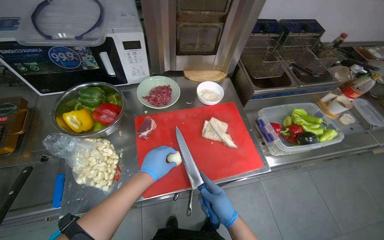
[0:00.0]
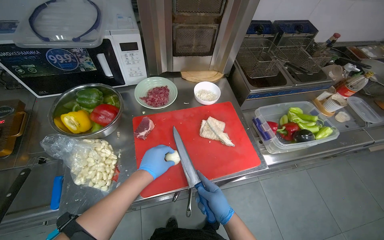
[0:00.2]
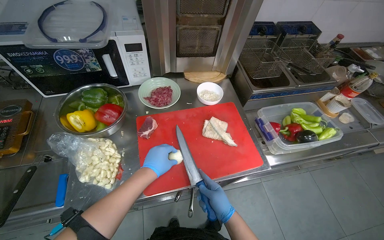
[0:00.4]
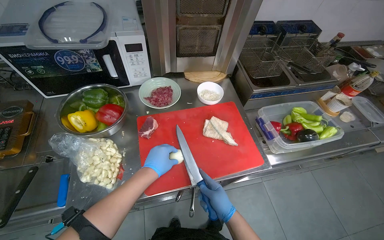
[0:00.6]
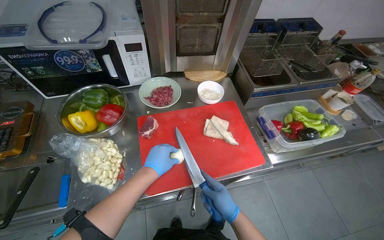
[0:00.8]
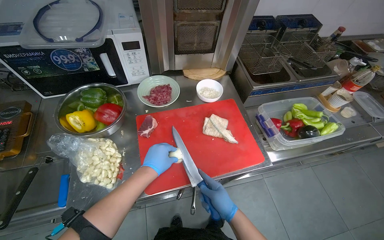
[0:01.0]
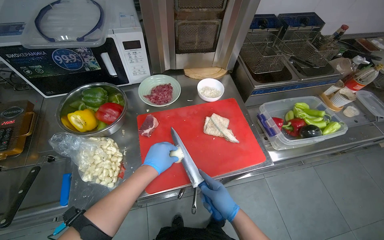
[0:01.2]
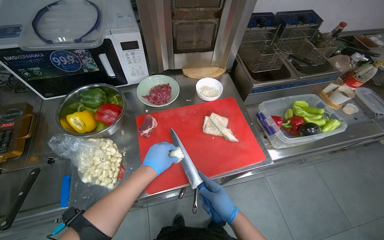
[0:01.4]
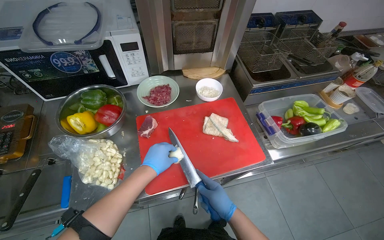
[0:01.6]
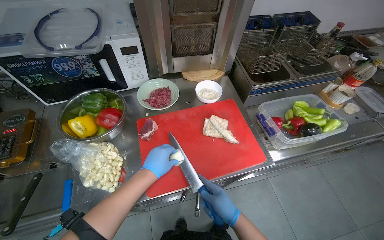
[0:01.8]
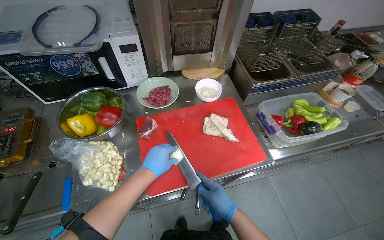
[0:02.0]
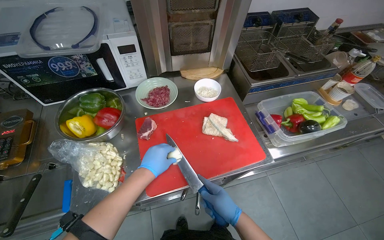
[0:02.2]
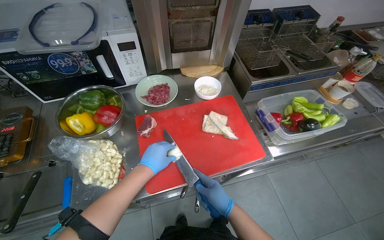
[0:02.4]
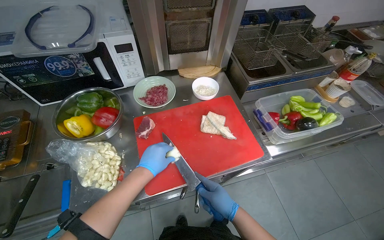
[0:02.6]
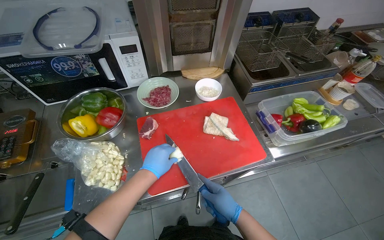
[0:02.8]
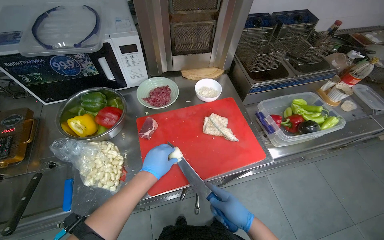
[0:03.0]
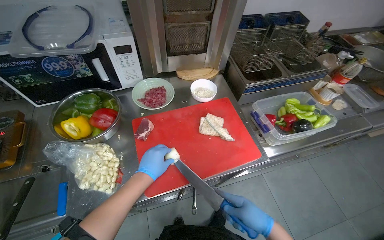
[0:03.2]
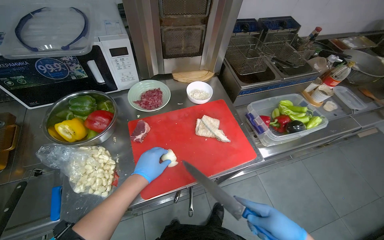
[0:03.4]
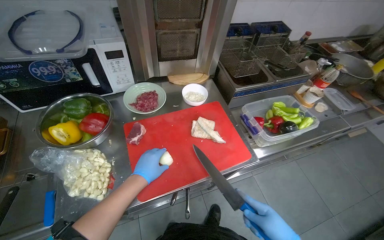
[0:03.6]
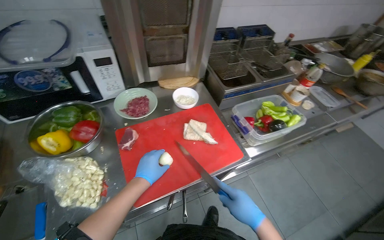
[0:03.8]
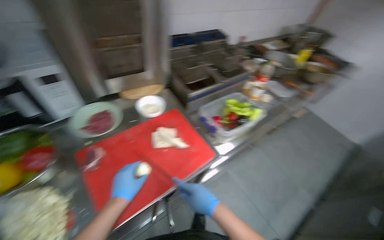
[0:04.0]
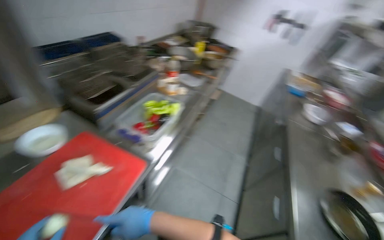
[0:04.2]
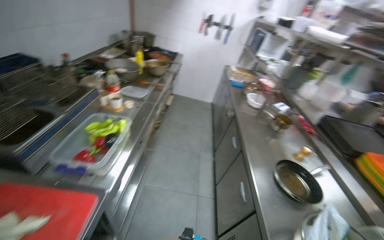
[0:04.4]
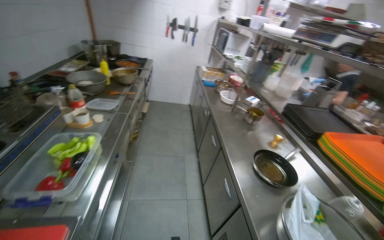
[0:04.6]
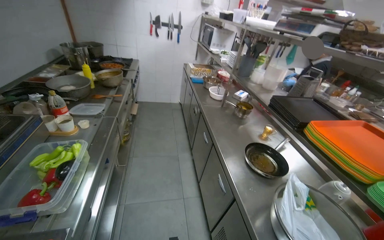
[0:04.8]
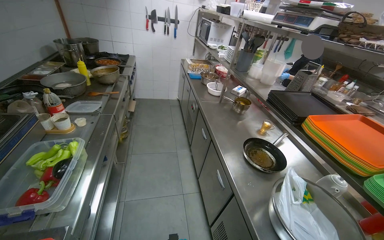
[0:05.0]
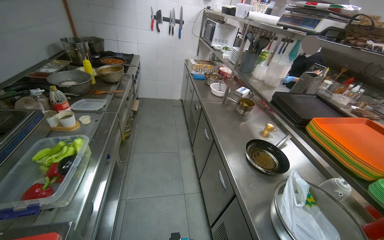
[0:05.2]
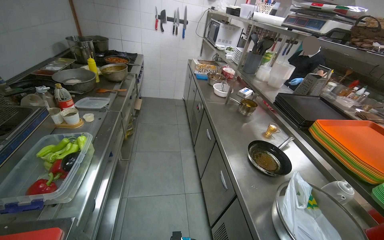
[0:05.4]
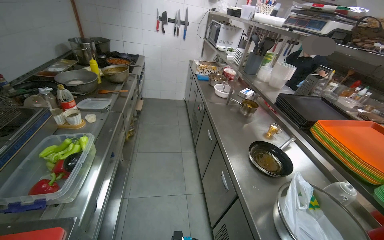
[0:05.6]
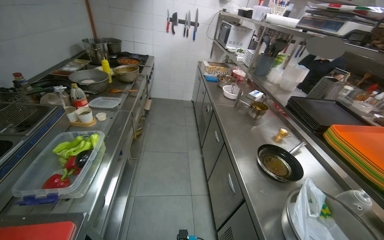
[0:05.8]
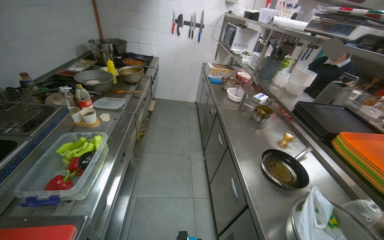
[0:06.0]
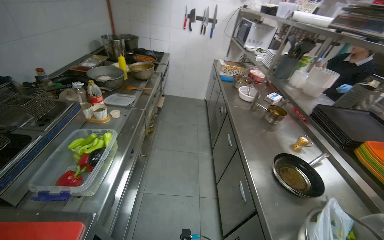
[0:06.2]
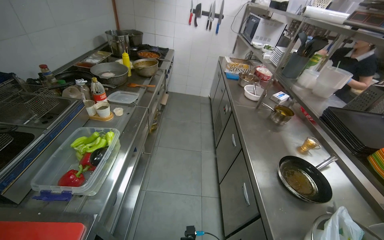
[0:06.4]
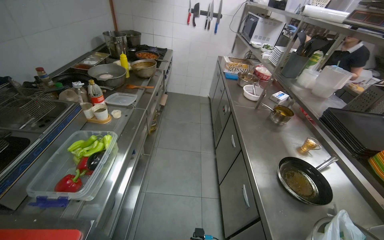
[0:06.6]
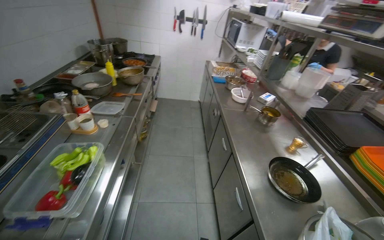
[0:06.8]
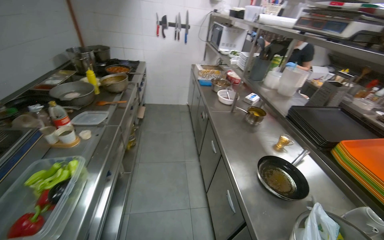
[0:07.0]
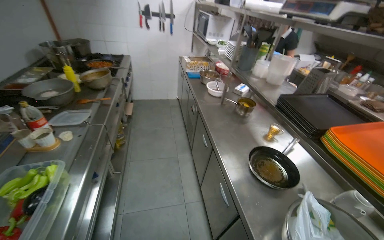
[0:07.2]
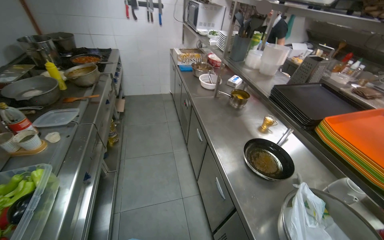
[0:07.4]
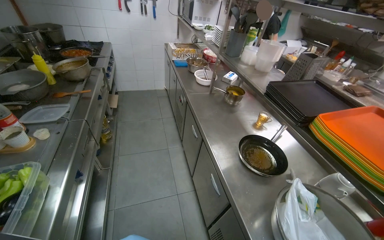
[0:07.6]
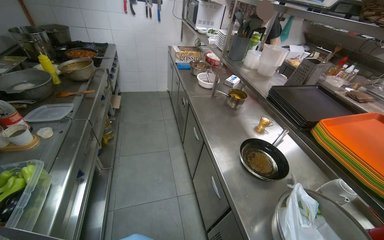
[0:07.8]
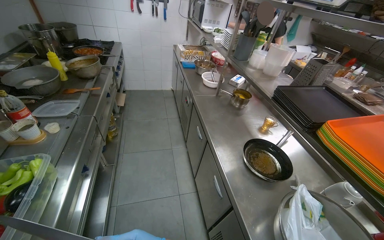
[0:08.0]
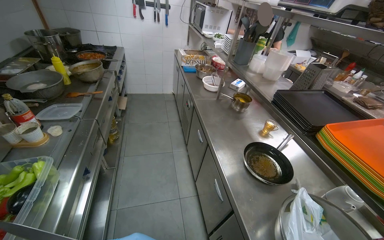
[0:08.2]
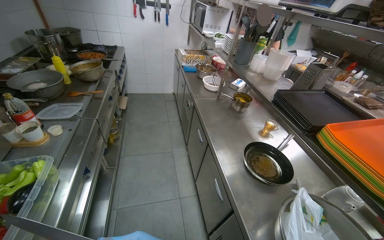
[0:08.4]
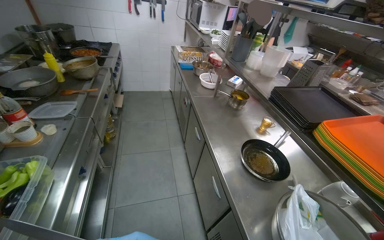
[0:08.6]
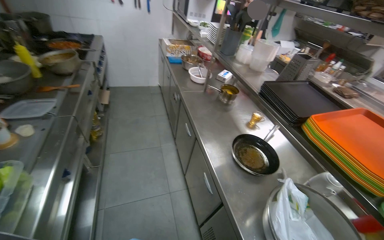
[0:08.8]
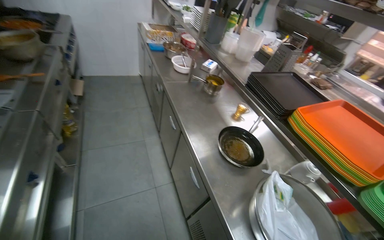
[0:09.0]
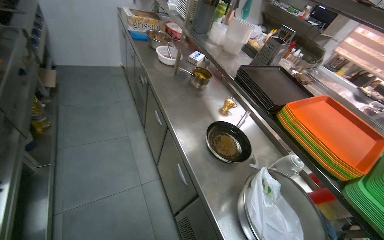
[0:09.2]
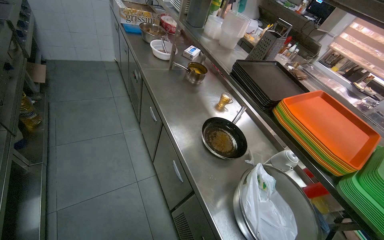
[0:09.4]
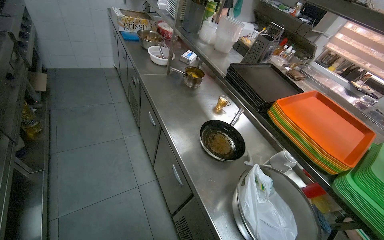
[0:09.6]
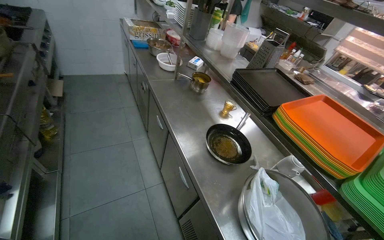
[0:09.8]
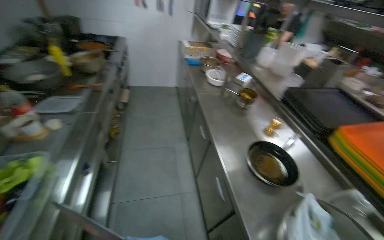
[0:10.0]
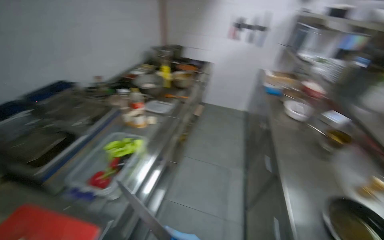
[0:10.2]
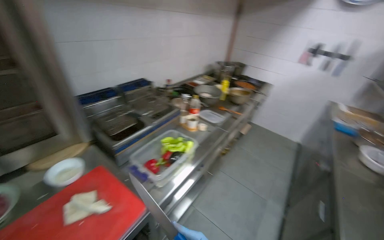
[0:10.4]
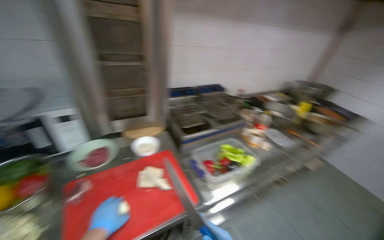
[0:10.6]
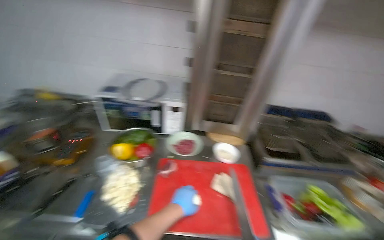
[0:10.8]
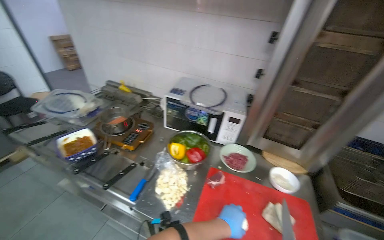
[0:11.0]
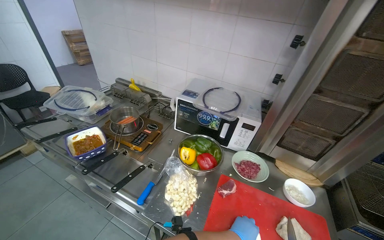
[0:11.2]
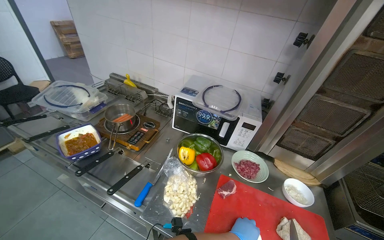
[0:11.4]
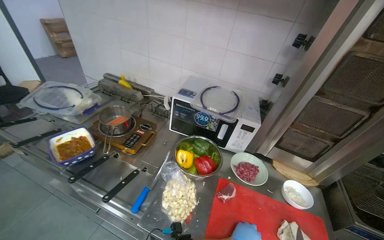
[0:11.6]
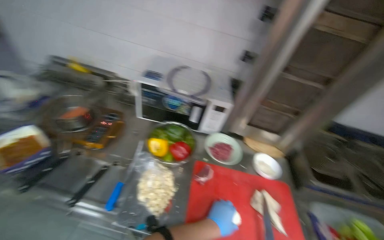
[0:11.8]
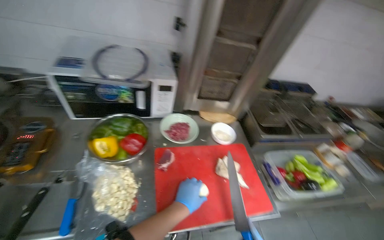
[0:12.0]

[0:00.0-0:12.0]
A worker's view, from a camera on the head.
Job: preparing food.
The whole recording: Chopping onions on cutting board. The worker chops onions on a red cutting board and performs other kitchen tasks in between.
0:00.0 to 0:03.0: The hands work in one place, with small movements.
0:03.0 to 0:04.4: The wearer's head swings some 70 degrees to the right.
0:09.0 to 0:10.4: The wearer's head swings roughly 60 degrees to the left. The camera pitches upward, by roughly 15 degrees.
0:10.4 to 0:12.0: The head travels roughly 50 cm. The head turns to the left by approximately 50 degrees.

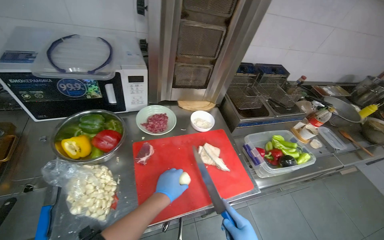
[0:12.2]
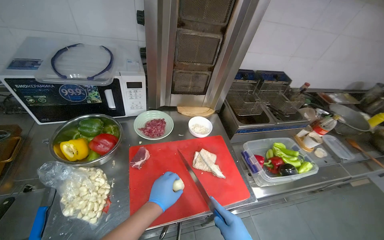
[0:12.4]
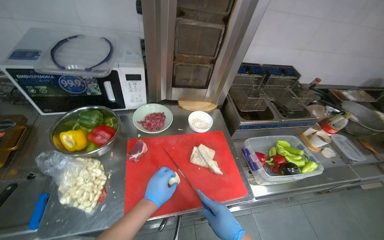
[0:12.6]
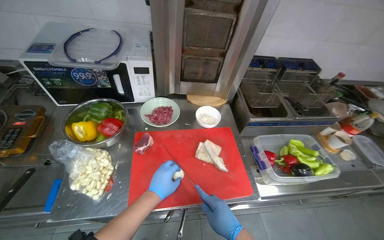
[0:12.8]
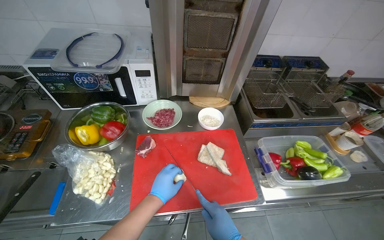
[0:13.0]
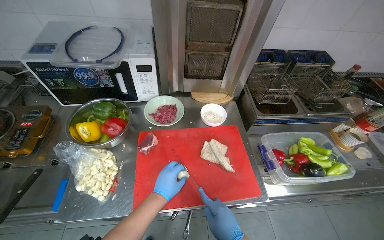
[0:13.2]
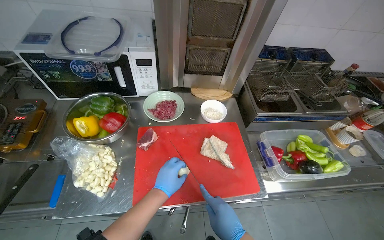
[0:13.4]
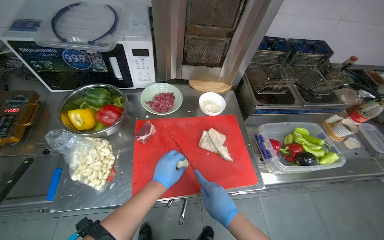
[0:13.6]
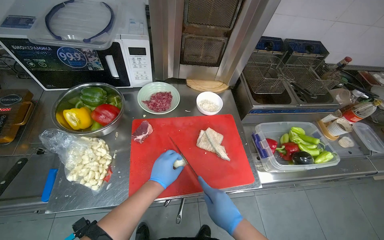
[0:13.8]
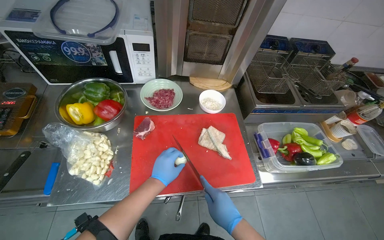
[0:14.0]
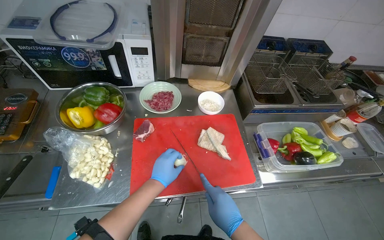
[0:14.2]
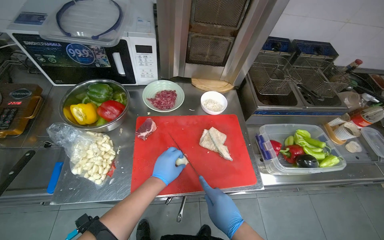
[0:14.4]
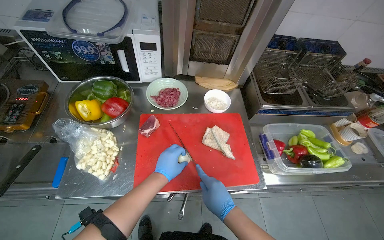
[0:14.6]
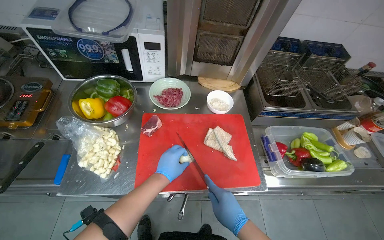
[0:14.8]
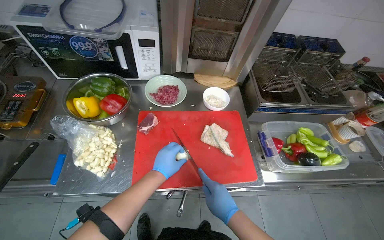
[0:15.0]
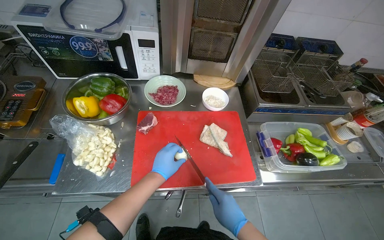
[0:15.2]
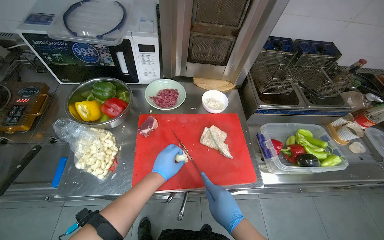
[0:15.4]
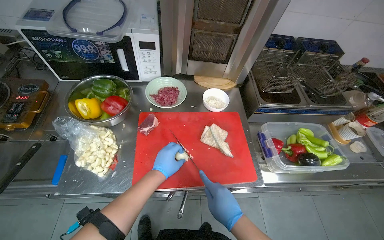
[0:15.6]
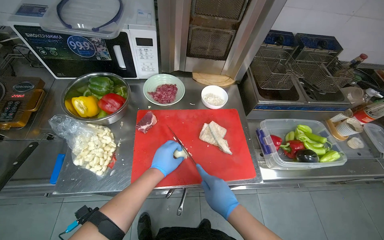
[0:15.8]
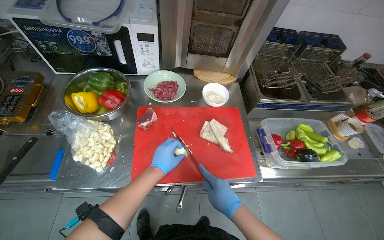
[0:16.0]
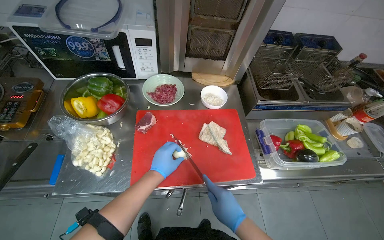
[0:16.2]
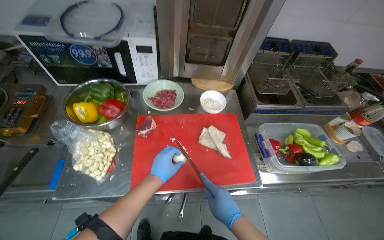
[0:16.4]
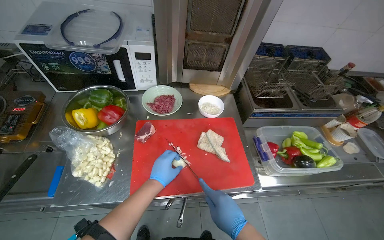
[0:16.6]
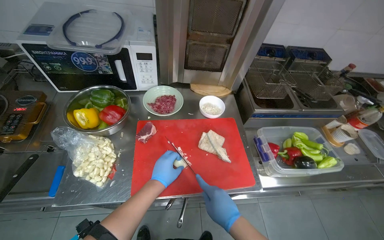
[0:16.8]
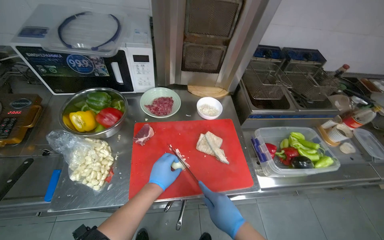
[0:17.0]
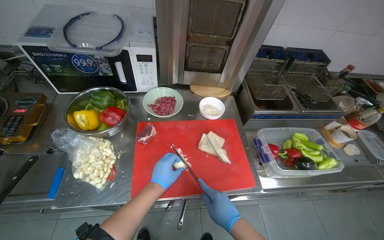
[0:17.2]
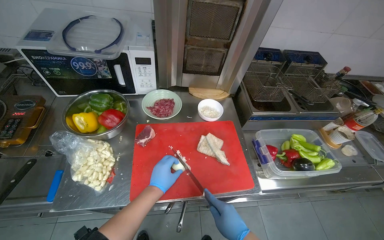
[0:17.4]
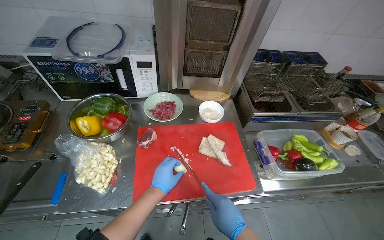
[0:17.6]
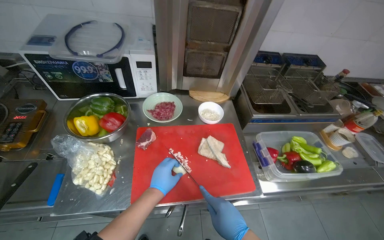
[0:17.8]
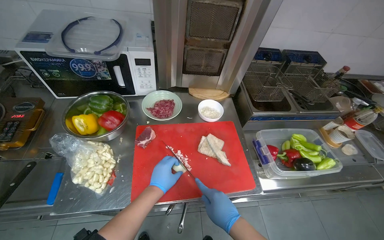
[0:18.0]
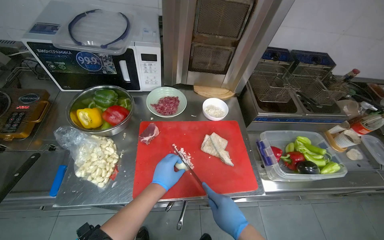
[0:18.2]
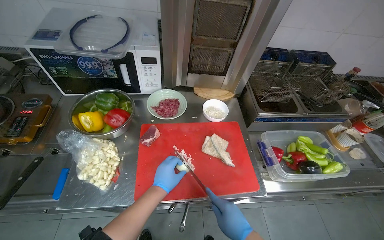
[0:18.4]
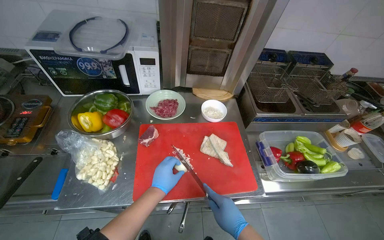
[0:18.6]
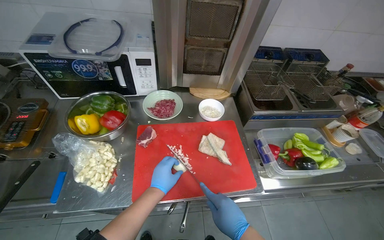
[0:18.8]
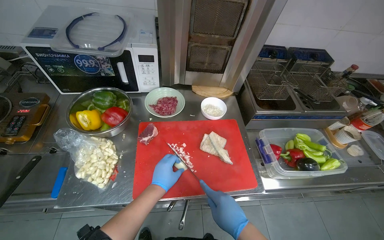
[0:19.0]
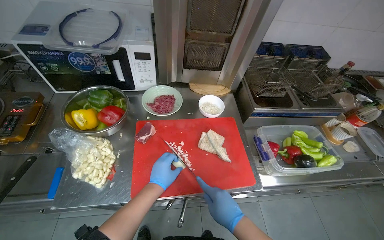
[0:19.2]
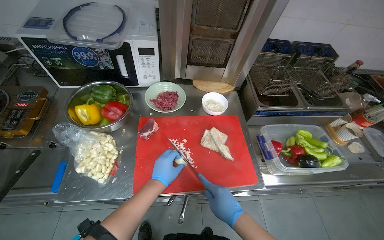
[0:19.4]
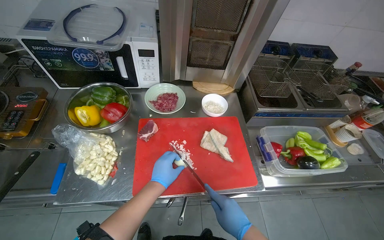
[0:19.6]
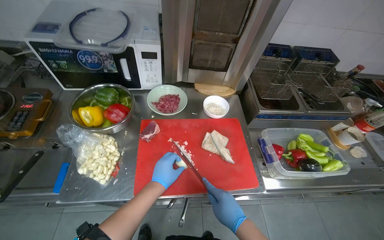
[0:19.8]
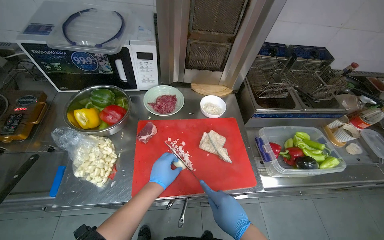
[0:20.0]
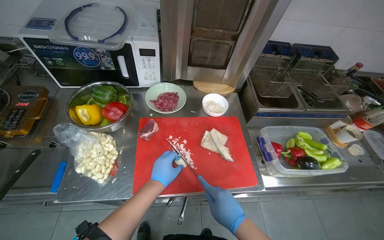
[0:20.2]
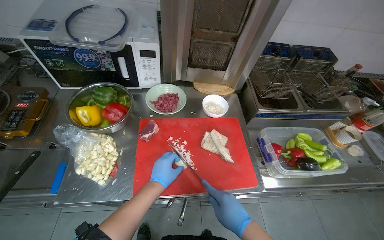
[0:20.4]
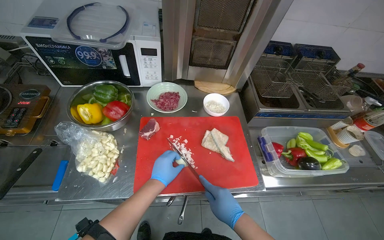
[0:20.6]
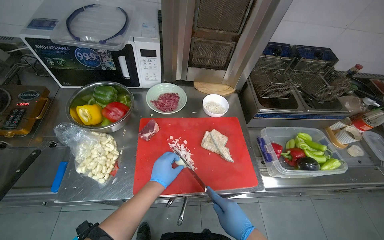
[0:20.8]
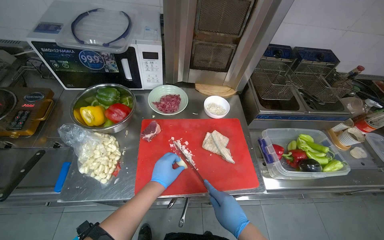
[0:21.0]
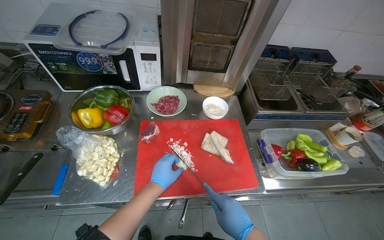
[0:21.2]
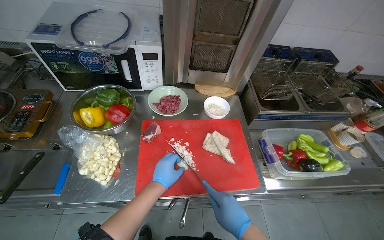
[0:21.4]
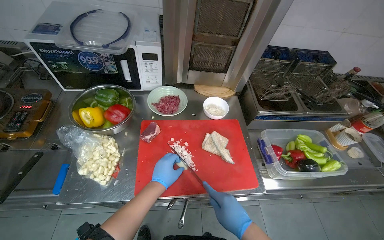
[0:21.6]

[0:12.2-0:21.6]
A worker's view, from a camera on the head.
Job: preparing food.
The whole recording: Chopping onions on cutting board. The worker chops onions on a red cutting board and performs other kitchen tasks in between.
0:13.8 to 0:21.6: The hands work in one place, with small movements.
